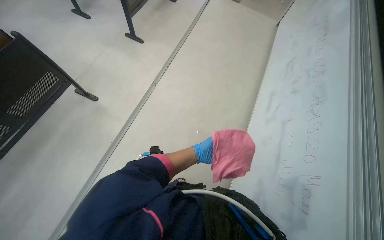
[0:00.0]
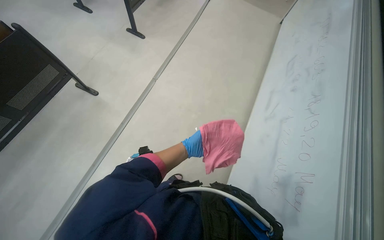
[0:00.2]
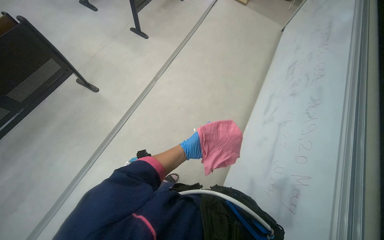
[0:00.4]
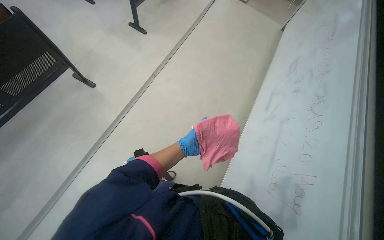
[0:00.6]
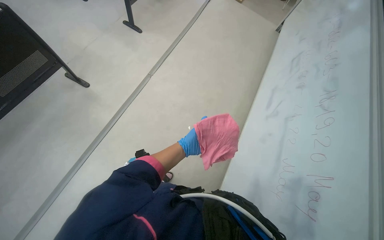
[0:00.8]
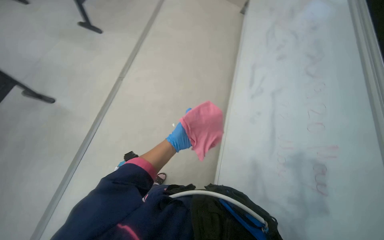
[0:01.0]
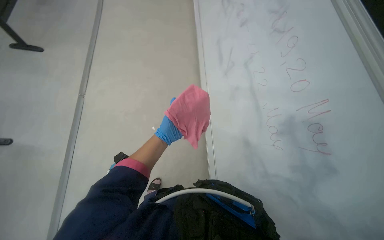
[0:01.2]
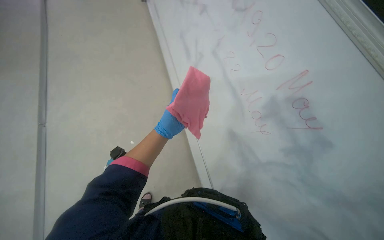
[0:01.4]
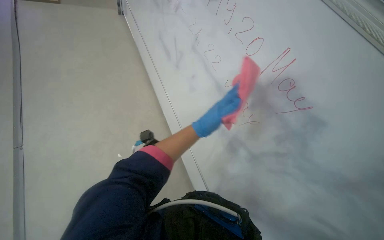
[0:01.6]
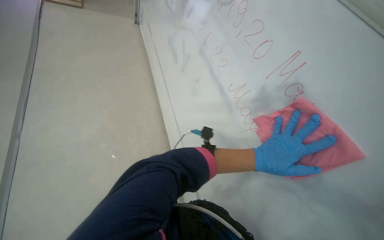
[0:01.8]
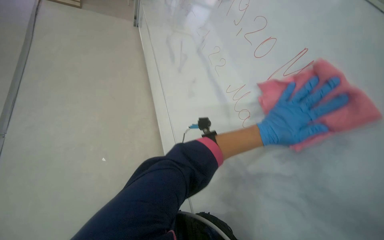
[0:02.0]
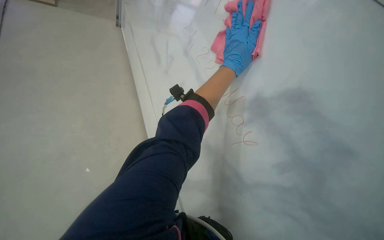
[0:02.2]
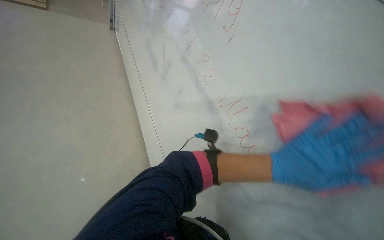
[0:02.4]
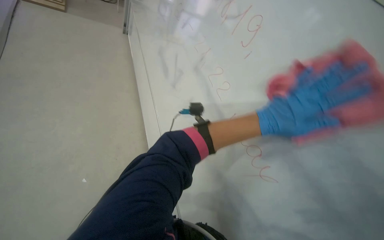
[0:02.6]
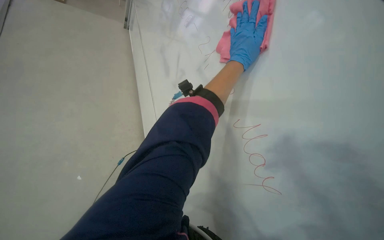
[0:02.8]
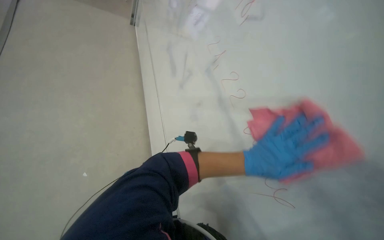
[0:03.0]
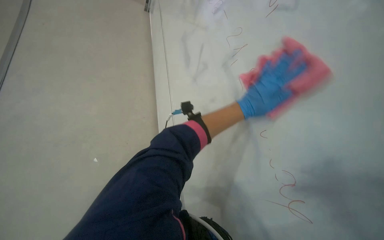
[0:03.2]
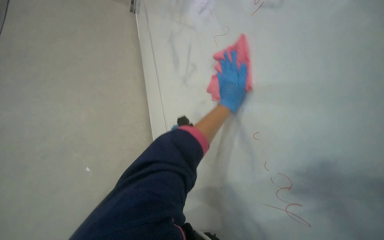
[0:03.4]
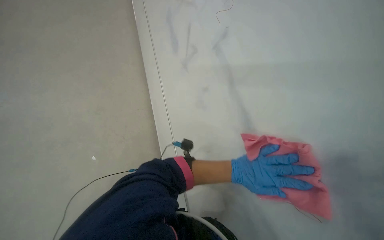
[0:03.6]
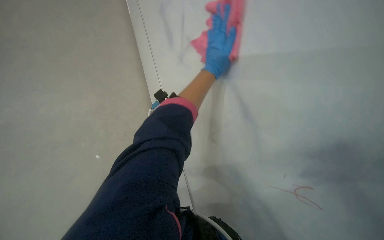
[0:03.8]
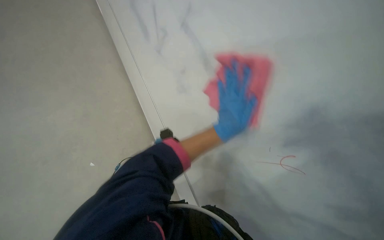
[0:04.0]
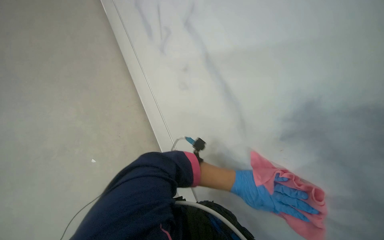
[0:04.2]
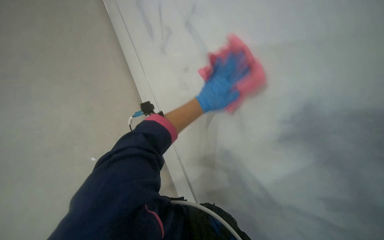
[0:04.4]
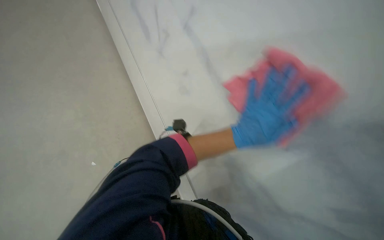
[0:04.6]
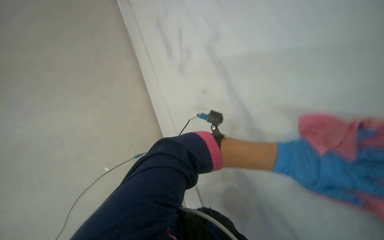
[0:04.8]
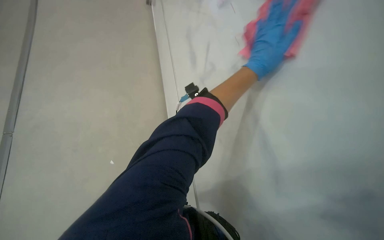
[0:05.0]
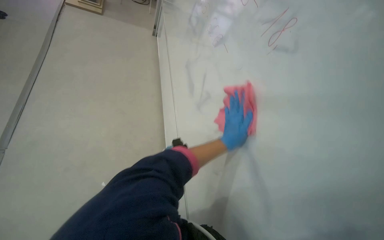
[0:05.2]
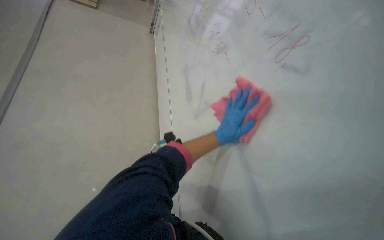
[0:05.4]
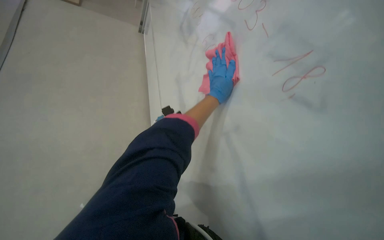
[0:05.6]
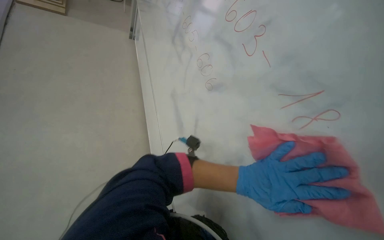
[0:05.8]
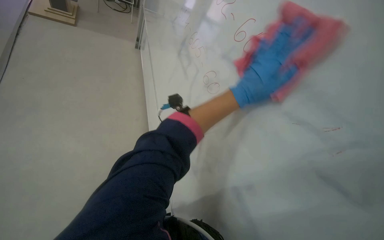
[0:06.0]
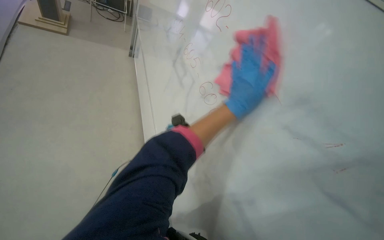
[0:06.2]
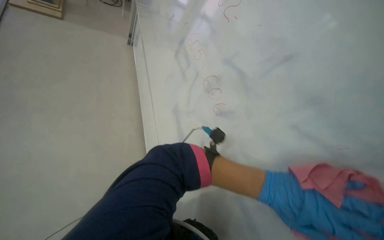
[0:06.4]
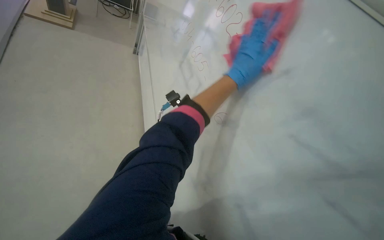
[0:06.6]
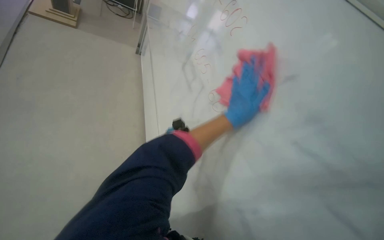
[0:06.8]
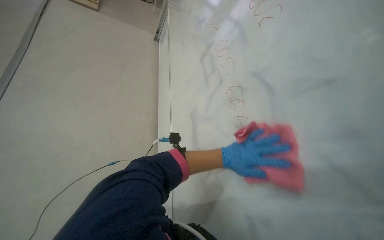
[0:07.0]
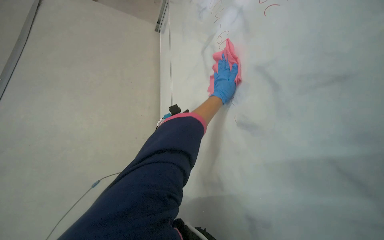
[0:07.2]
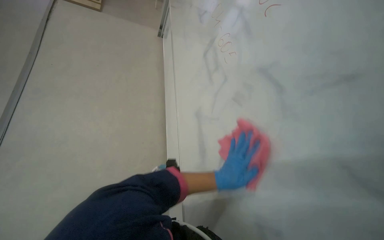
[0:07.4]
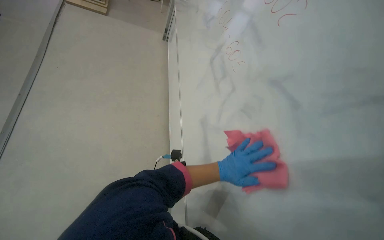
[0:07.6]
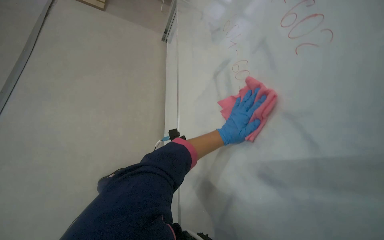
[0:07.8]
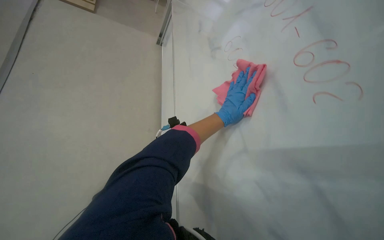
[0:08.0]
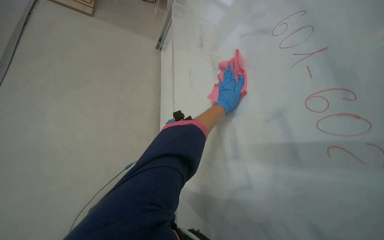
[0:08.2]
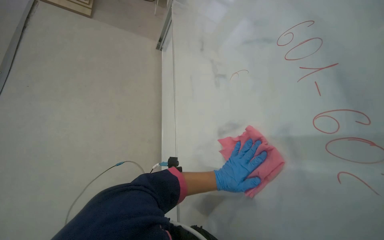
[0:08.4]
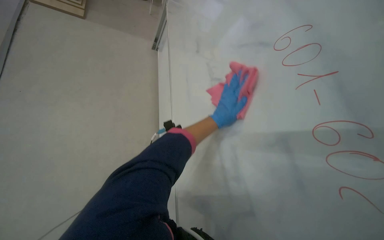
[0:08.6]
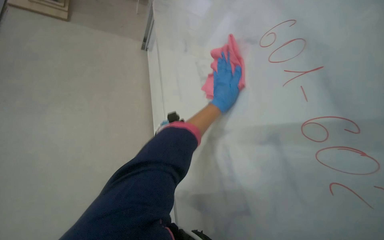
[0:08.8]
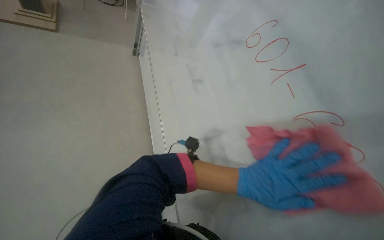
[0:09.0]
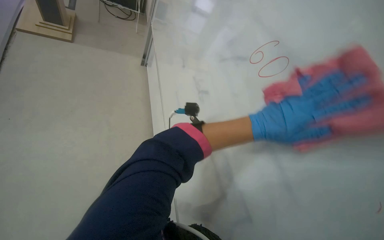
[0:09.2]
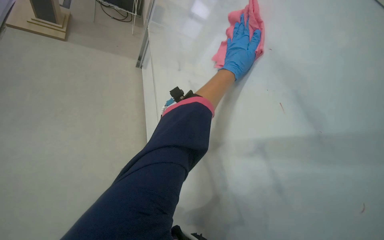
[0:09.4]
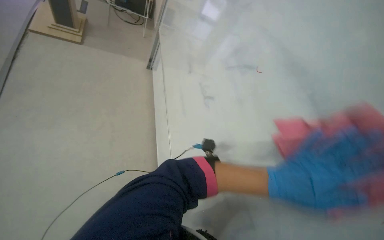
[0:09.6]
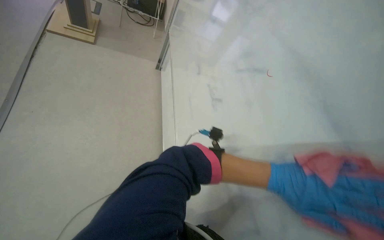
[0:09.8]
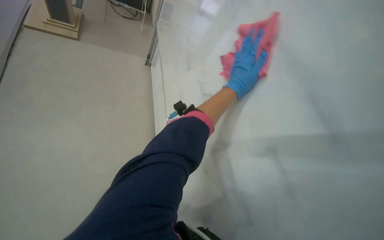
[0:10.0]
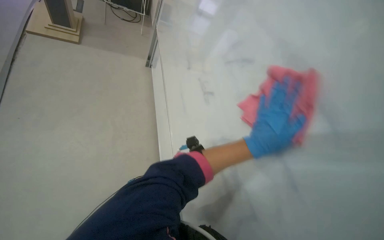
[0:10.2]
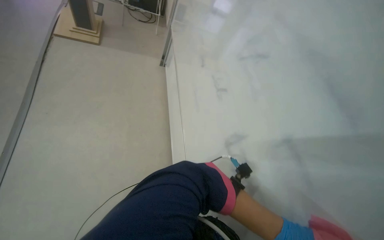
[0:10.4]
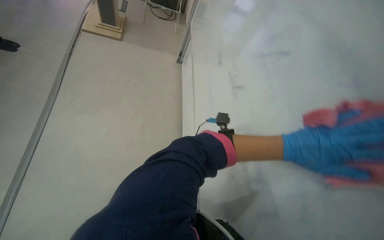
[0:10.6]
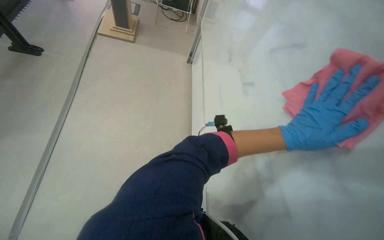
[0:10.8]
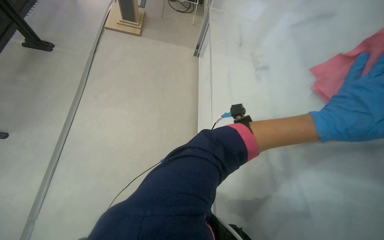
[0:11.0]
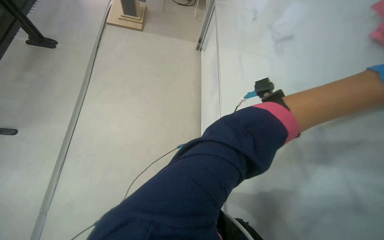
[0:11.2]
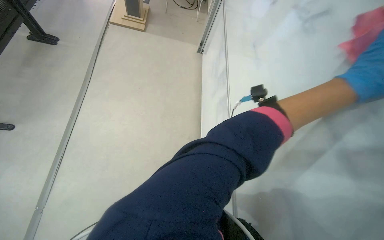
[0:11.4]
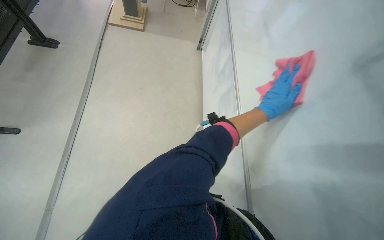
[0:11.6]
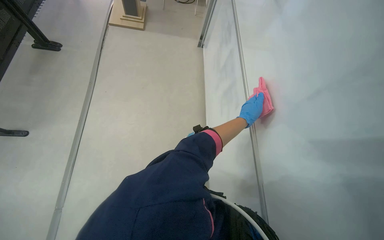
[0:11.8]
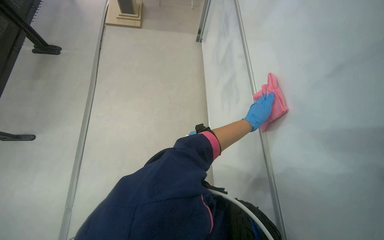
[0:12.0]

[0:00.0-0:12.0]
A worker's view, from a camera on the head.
Job: wiping surfaces.
The whole recording: Wiping whiteboard. The worker wipes down the whiteboard with a pink cloth.
0:00.0 to 0:01.6: The head rotates approximately 50 degrees to the right.
0:01.6 to 0:03.0: The left hand swings left and right, about 40 cm each way, with 3 reversals.
0:06.0 to 0:07.6: The left hand swings up and down the picture, some 30 cm each way, with 2 reversals.
0:09.0 to 0:10.4: The left hand heads nearer to the camera and down the picture, covering roughly 20 cm.
0:10.4 to 0:12.0: The left hand shifts about 25 cm farther from the camera, and travels to the right and back again, roughly 10 cm each way.

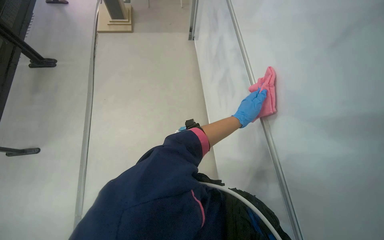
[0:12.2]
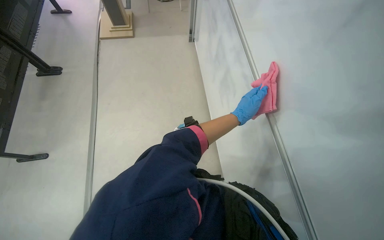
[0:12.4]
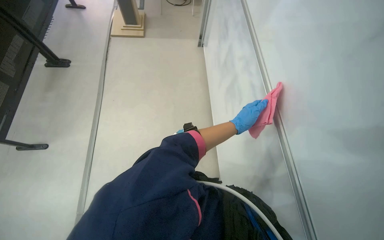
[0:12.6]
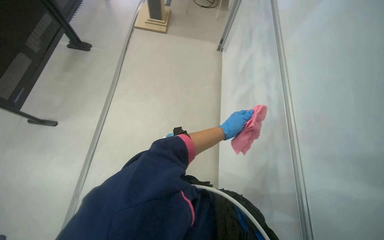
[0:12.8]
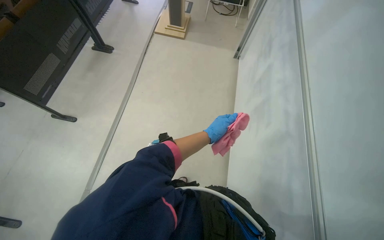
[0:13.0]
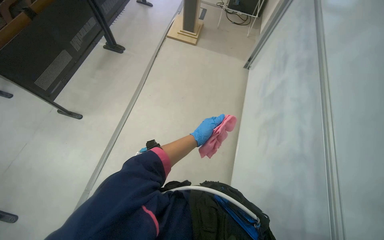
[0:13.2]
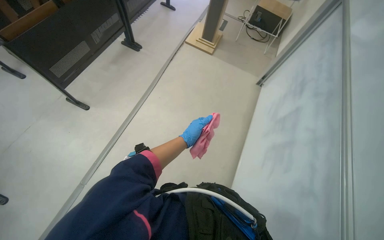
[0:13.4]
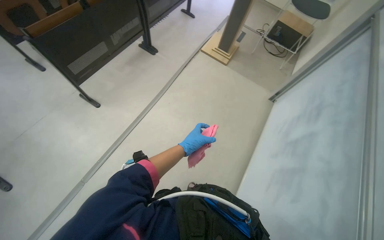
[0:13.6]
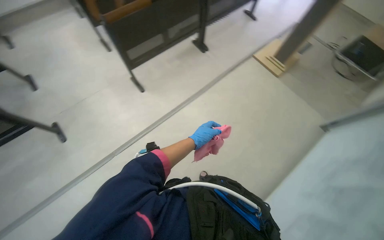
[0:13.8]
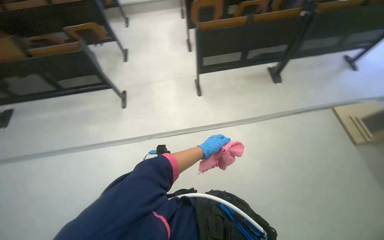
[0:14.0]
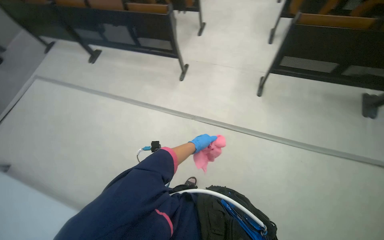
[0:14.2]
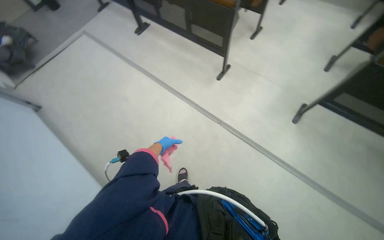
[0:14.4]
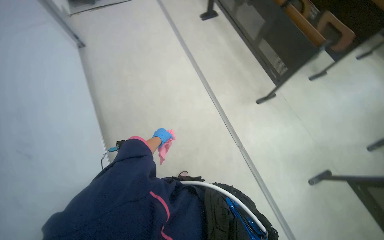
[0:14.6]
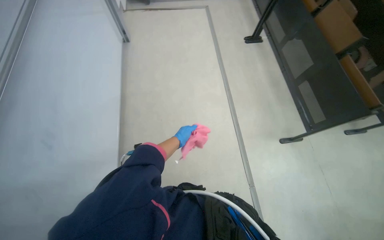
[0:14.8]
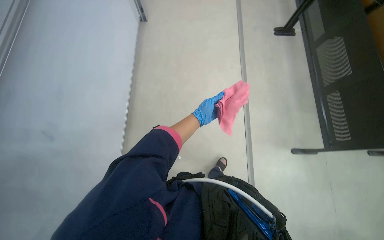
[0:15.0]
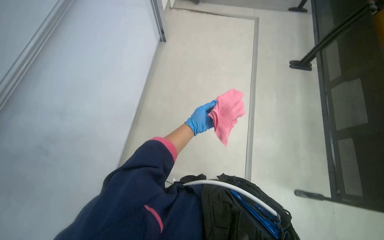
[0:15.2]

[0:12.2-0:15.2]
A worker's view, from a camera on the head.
Job: wiping surfaces.
The whole recording: Wiping whiteboard. The worker wipes down the whiteboard with a pink cloth.
0:12.2 to 0:13.8: The wearer's head swings some 55 degrees to the left.
0:13.8 to 0:15.2: The camera travels some 50 cm. The wearer's head swings roughly 140 degrees to the left.

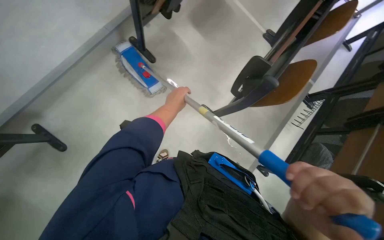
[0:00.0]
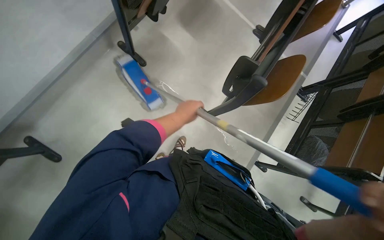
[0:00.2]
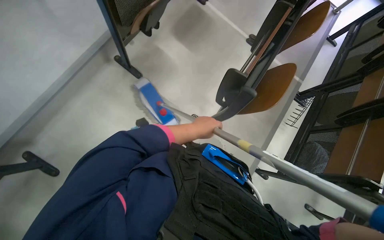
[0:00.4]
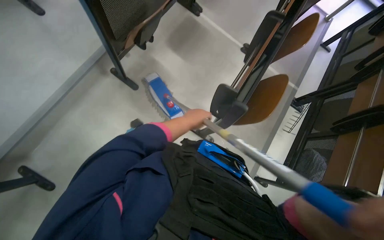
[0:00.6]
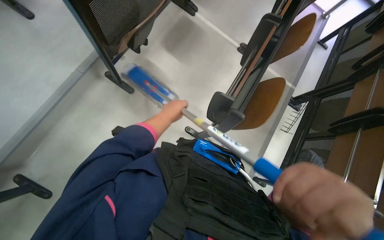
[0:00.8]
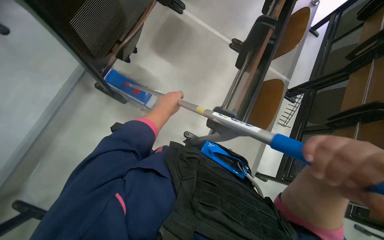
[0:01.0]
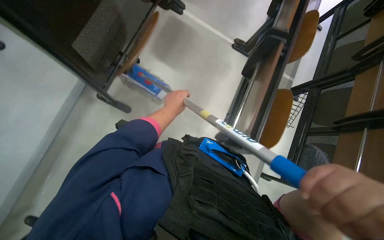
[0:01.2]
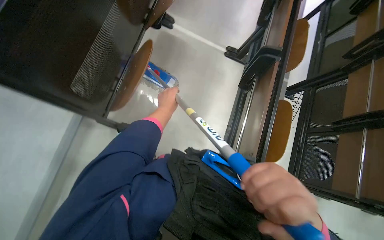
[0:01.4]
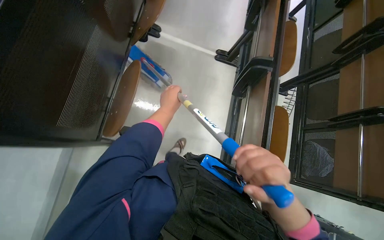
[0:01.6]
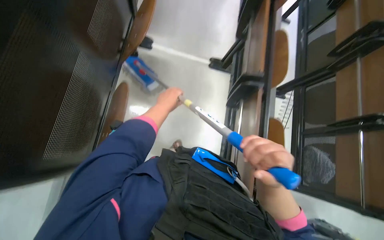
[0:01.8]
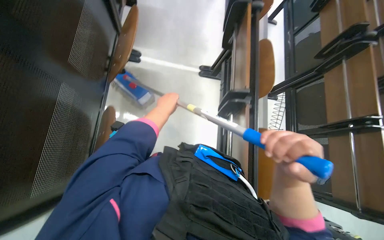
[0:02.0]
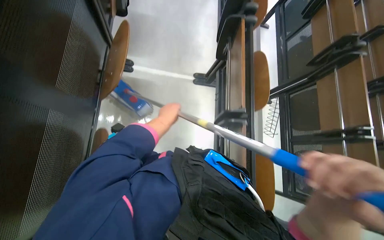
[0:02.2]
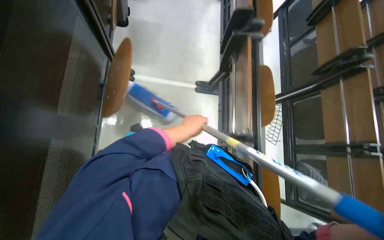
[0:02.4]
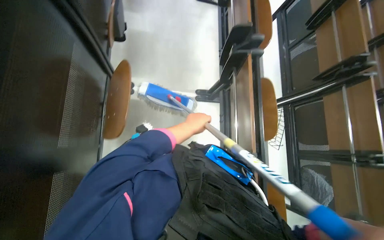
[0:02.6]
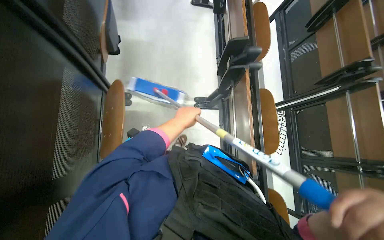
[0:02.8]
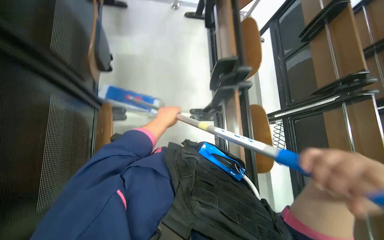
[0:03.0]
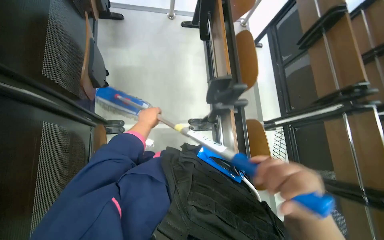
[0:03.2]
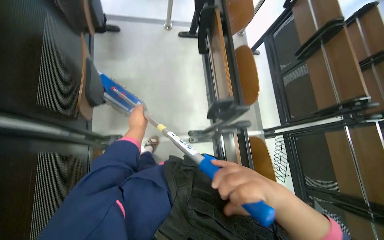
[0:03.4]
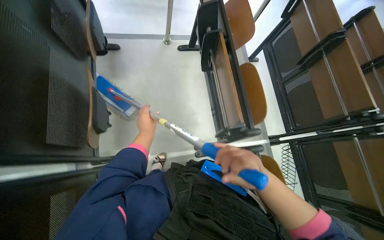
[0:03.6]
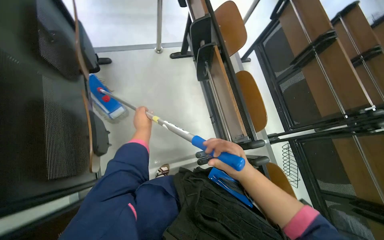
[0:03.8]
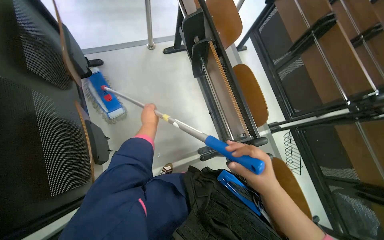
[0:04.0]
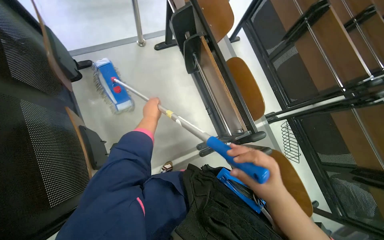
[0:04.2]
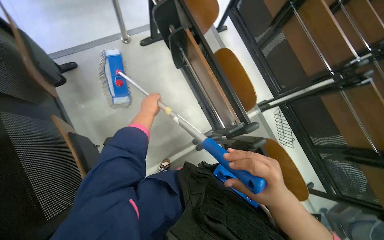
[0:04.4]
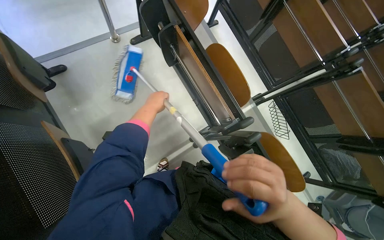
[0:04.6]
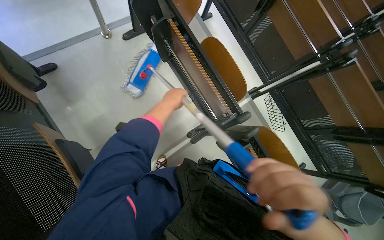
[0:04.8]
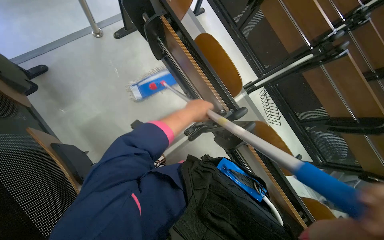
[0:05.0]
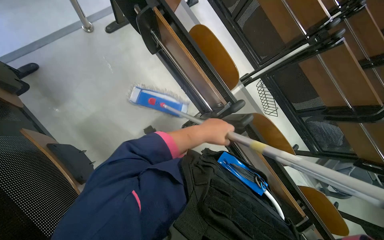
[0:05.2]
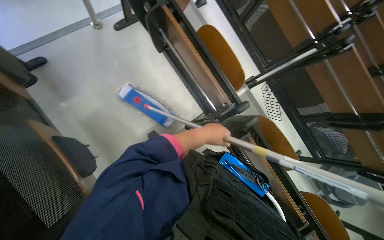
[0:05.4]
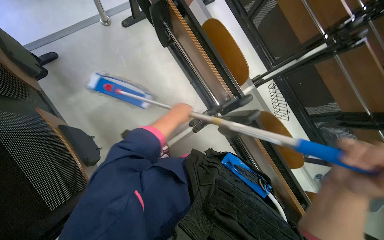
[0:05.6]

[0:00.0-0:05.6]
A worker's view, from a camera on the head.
Job: wiping surfaces.
The whole recording: Cleaning lecture hall chairs. The worker uses a mop to clean the backrests and frames of the lecture hall chairs.
0:00.0 to 0:01.4: The wearer moves about 60 cm.
0:01.4 to 0:02.8: The camera is carried approximately 70 cm.
0:02.8 to 0:04.2: The head travels some 60 cm.
0:04.2 to 0:05.6: The left hand is displaced to the right by about 15 cm.
